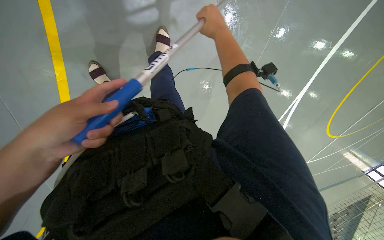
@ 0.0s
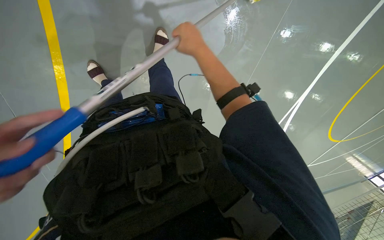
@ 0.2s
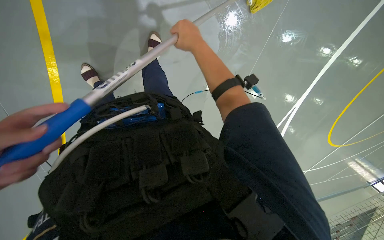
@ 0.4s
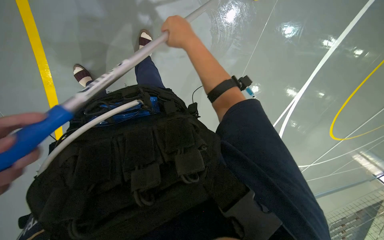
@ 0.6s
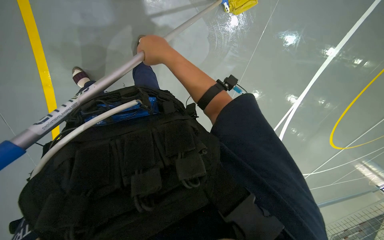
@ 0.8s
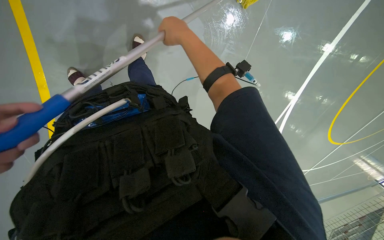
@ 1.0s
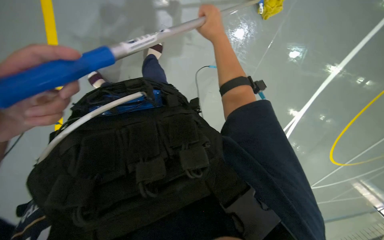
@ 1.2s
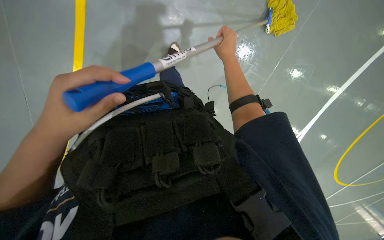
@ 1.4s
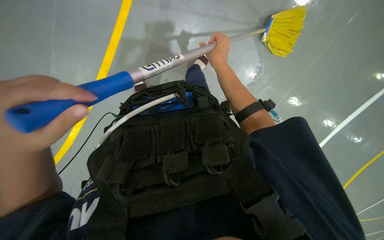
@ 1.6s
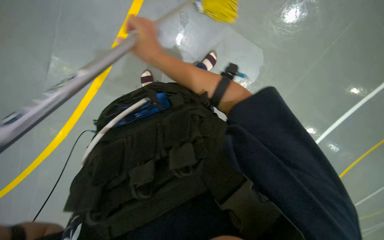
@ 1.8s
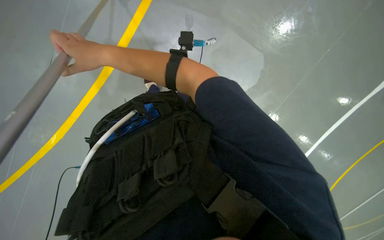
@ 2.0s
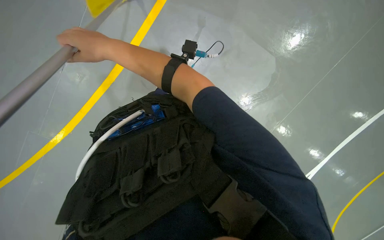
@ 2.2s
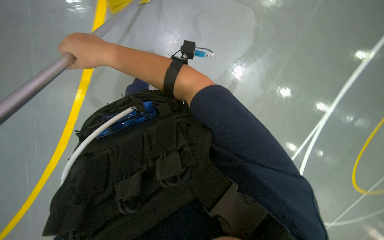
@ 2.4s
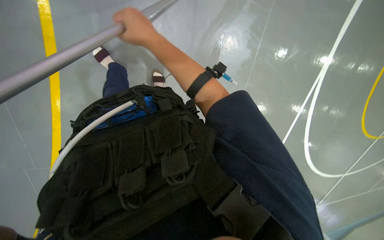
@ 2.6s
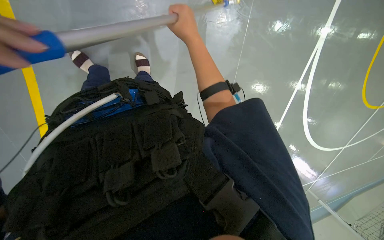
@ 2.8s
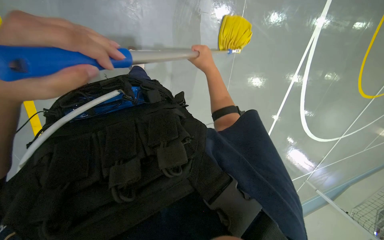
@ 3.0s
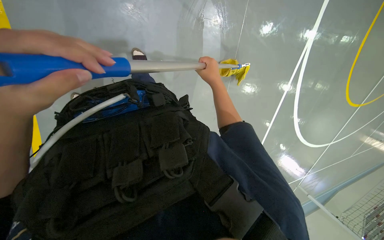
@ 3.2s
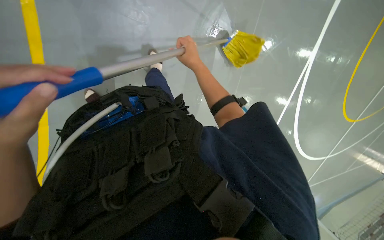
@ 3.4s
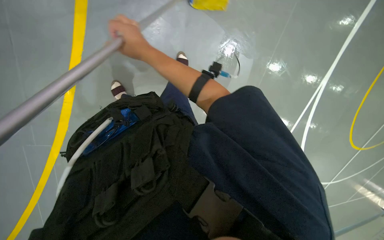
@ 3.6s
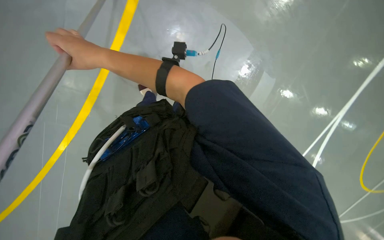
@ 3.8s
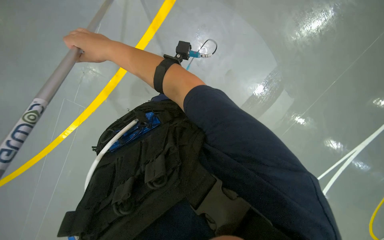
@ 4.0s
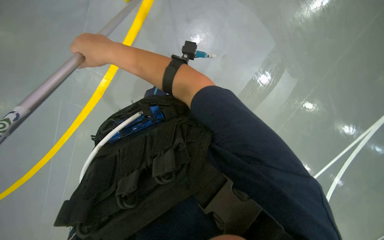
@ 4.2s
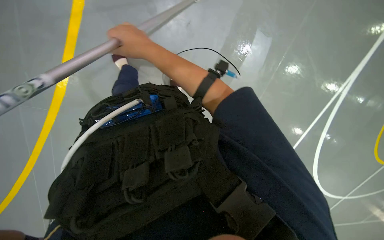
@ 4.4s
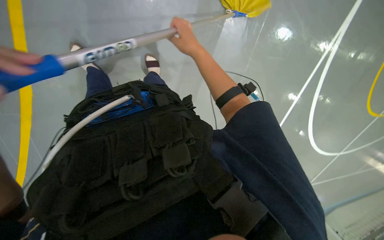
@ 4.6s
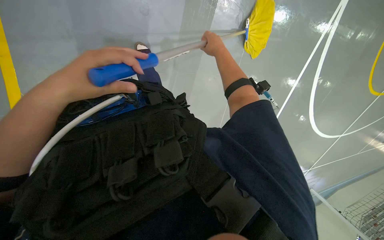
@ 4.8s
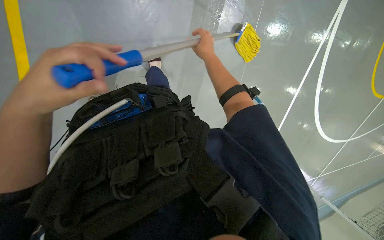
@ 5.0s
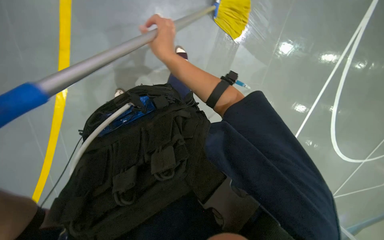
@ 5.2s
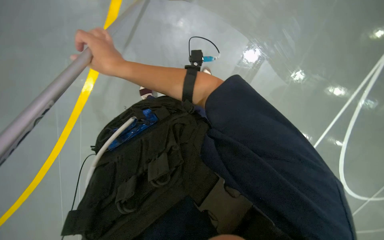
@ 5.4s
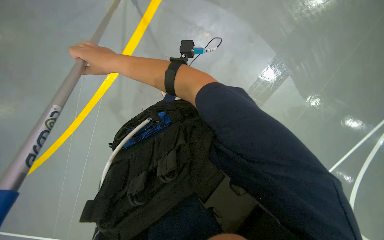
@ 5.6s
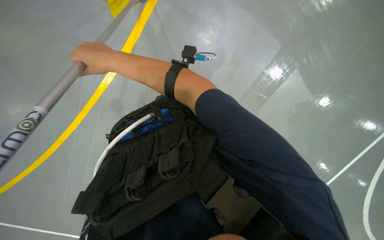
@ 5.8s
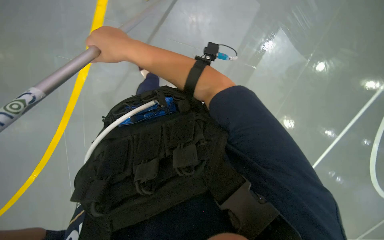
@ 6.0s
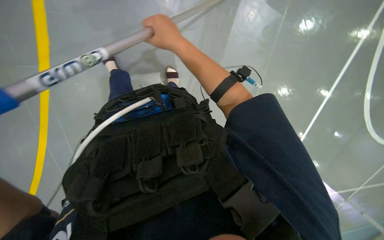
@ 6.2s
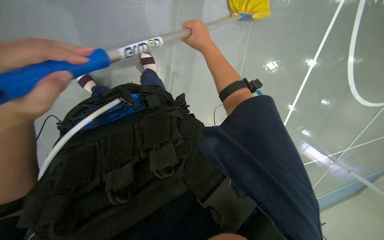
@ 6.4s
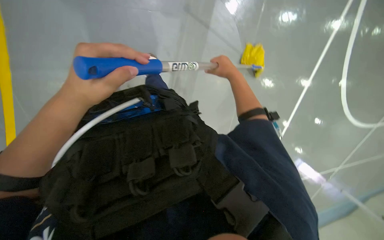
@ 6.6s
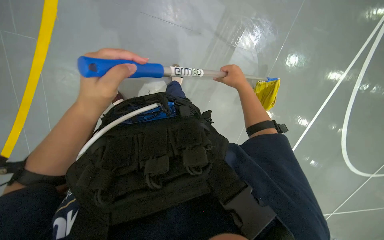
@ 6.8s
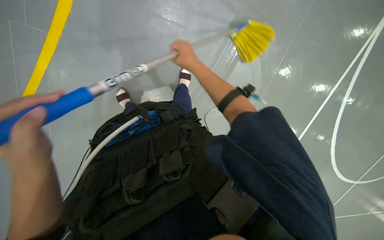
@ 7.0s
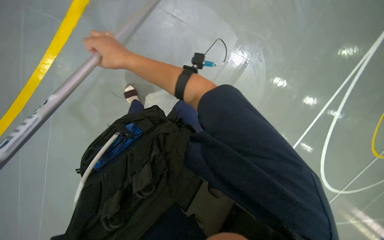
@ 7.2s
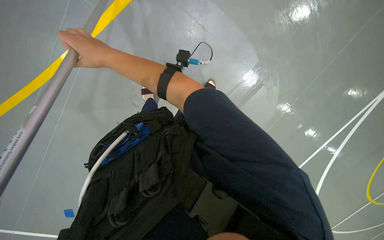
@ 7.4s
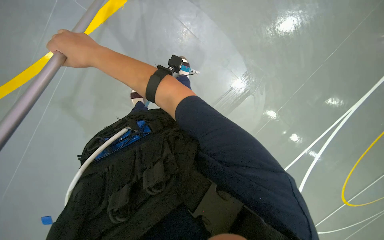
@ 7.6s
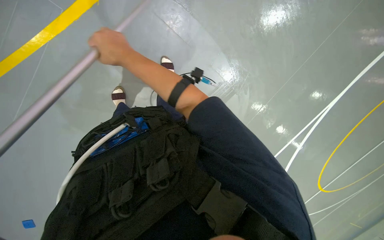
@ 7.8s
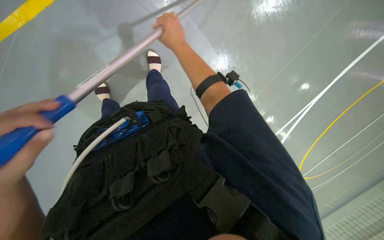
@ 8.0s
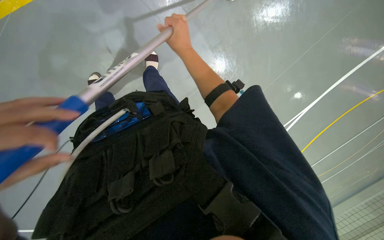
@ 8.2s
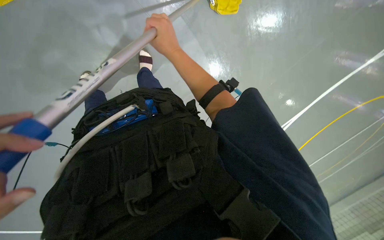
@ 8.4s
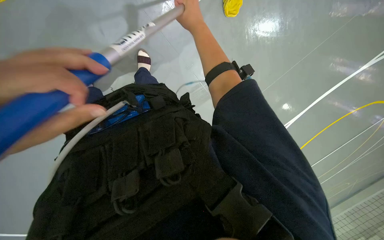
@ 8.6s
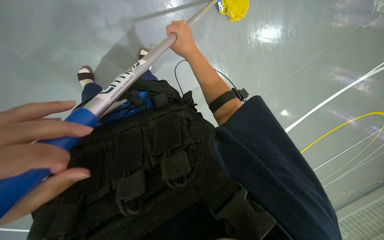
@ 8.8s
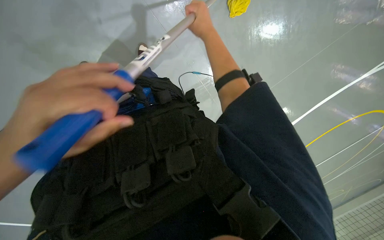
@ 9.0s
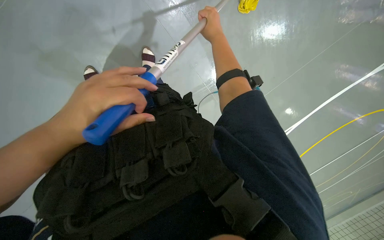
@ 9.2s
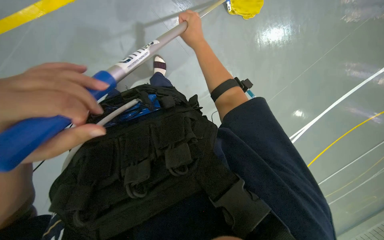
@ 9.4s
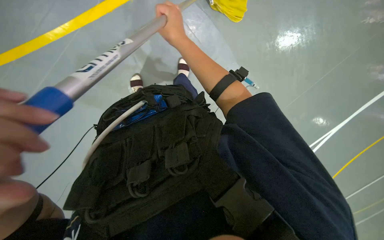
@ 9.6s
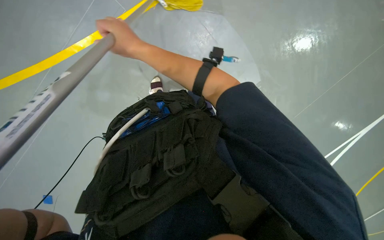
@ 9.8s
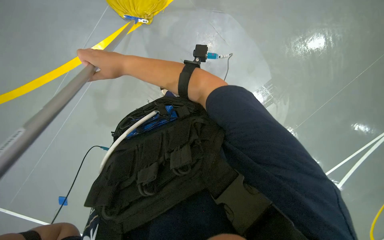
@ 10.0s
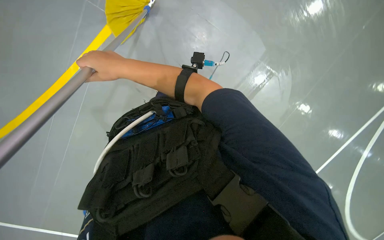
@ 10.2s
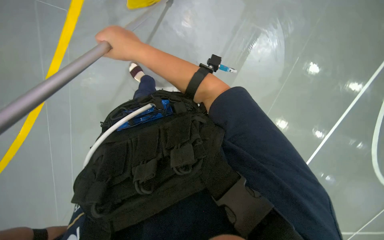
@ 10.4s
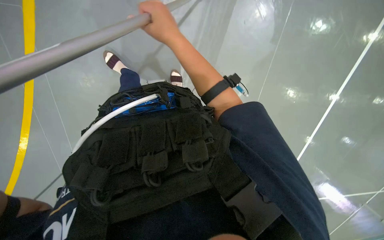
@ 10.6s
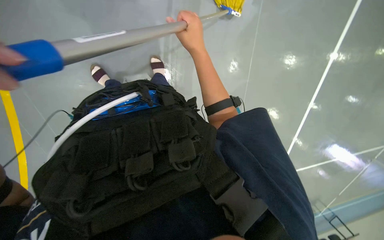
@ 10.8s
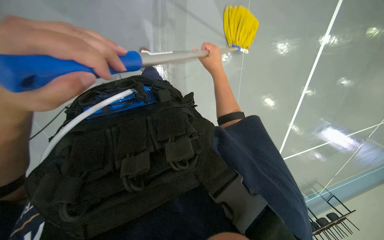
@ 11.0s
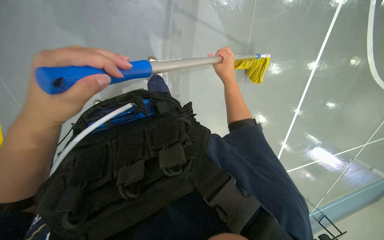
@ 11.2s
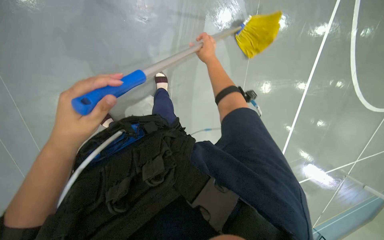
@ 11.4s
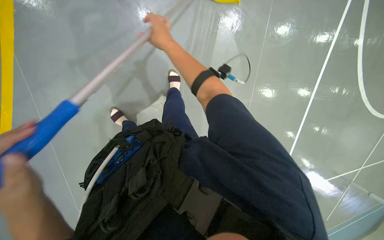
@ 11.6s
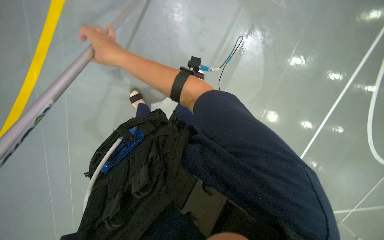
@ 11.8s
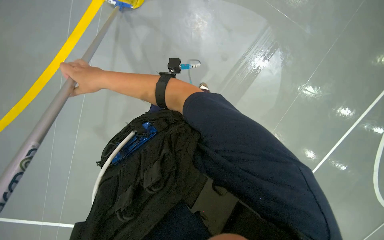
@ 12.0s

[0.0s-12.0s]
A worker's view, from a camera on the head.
Job: mopping floor.
The whole recording: Mopping floor. The worker mops the floor with a yellow mop, periodically rinsing and wringing it in a bucket.
0.0s to 1.6s: The right hand reaches roughly 15 cm to the left, then returns.
1.6s to 3.0s: The head rotates roughly 20 degrees to the right. The right hand moves approximately 20 cm to the left and comes back.
3.0s to 4.4s: The right hand is displaced to the left and nearer to the camera by about 25 cm.
4.4s to 6.0s: The right hand shifts approximately 10 cm nearer to the camera, and reaches roughly 25 cm to the right, then returns.
7.6s to 9.0s: The right hand shifts about 30 cm to the right and farther from the camera.
9.0s to 10.4s: The right hand travels to the left by about 25 cm.

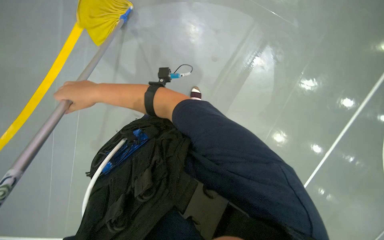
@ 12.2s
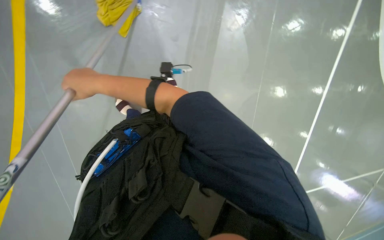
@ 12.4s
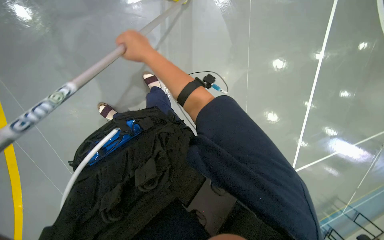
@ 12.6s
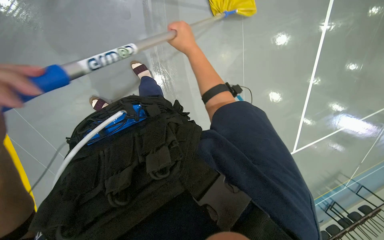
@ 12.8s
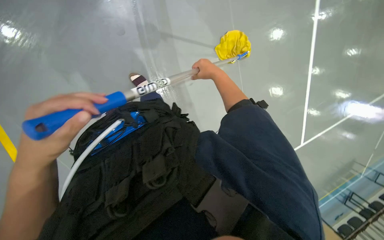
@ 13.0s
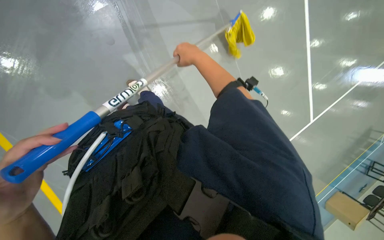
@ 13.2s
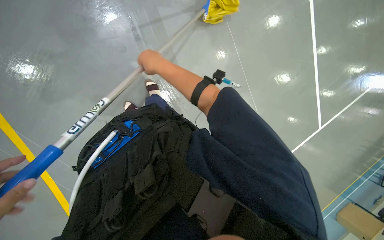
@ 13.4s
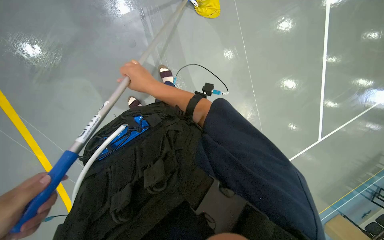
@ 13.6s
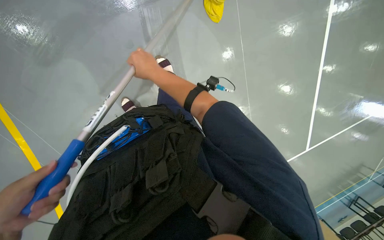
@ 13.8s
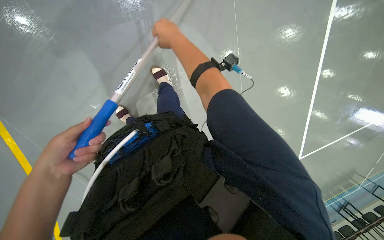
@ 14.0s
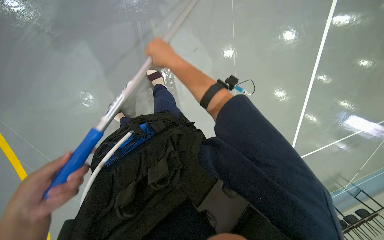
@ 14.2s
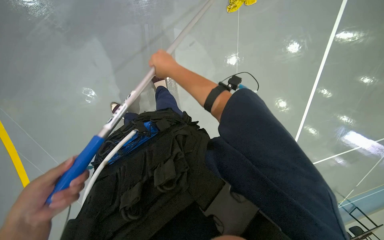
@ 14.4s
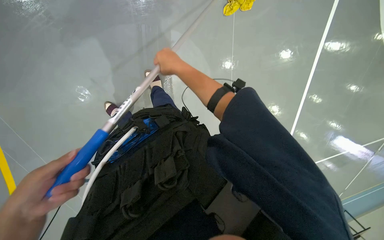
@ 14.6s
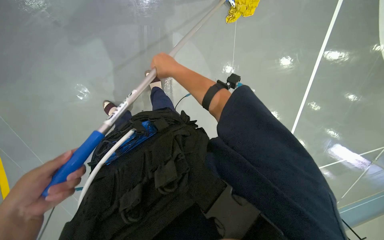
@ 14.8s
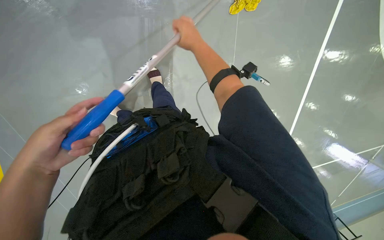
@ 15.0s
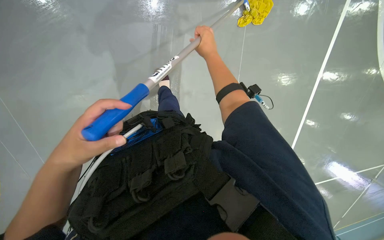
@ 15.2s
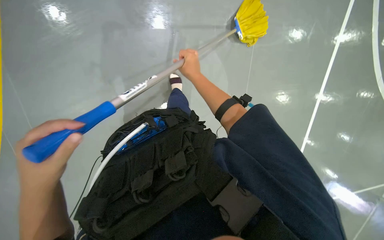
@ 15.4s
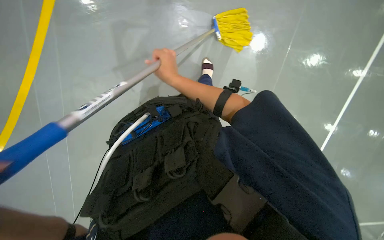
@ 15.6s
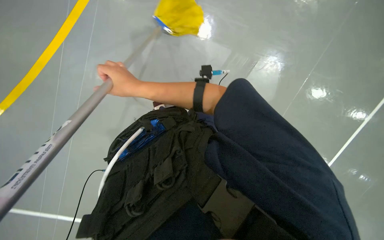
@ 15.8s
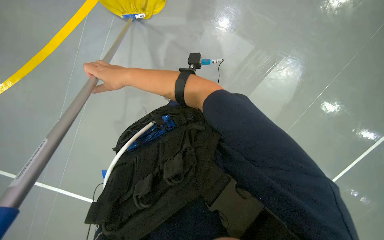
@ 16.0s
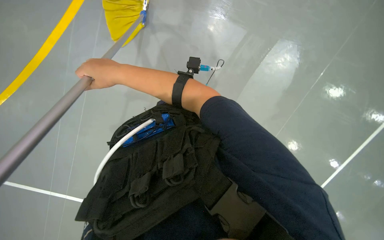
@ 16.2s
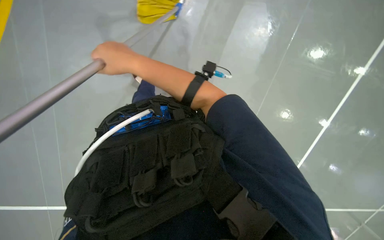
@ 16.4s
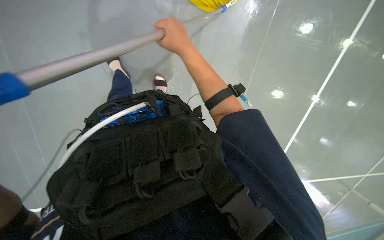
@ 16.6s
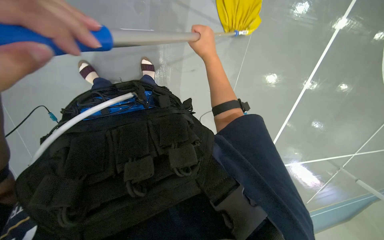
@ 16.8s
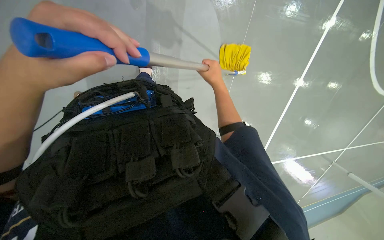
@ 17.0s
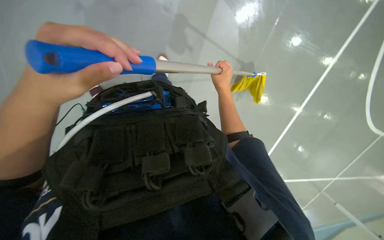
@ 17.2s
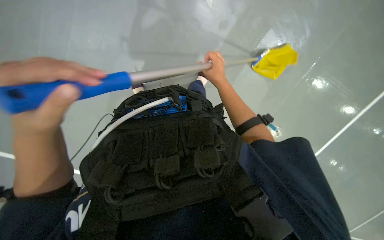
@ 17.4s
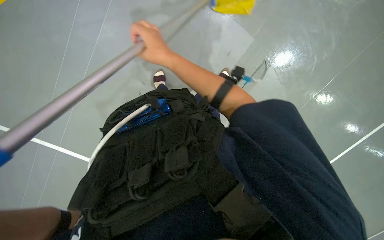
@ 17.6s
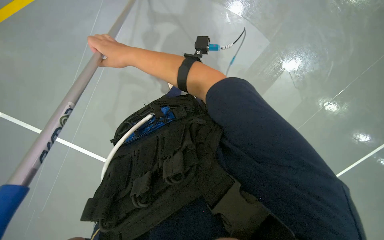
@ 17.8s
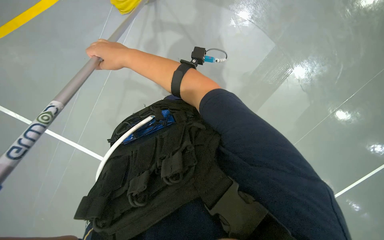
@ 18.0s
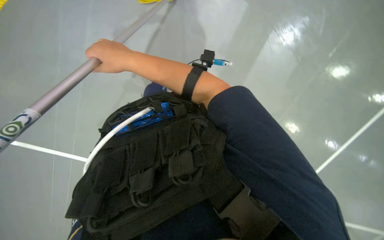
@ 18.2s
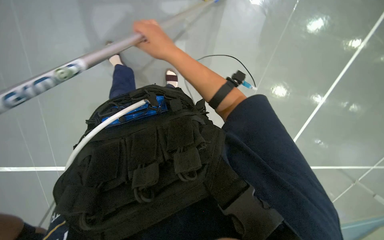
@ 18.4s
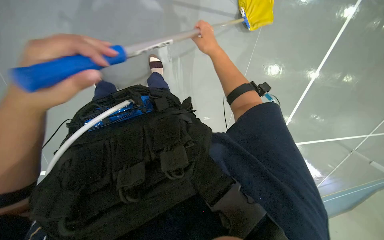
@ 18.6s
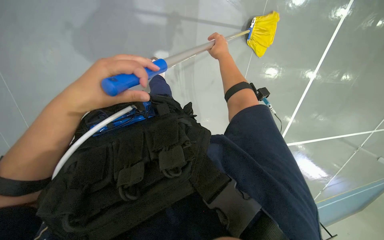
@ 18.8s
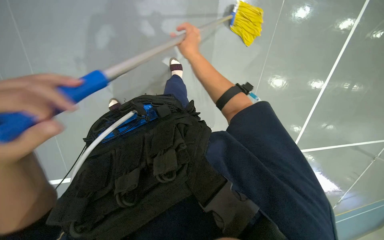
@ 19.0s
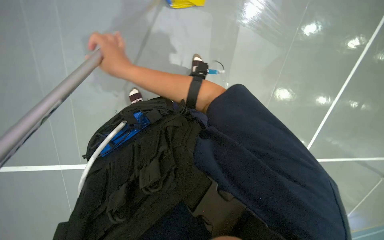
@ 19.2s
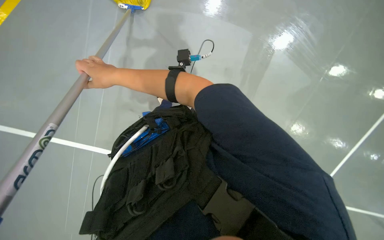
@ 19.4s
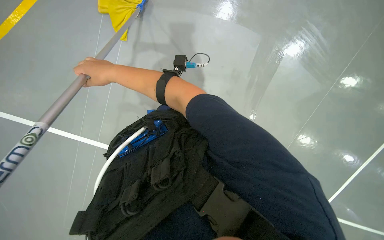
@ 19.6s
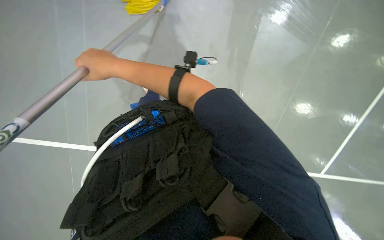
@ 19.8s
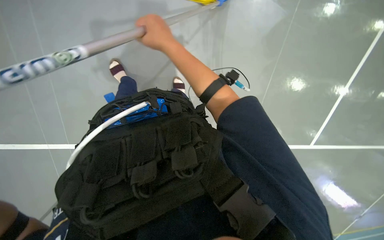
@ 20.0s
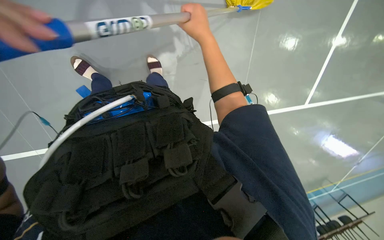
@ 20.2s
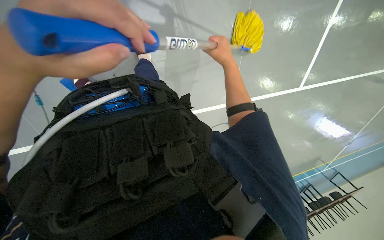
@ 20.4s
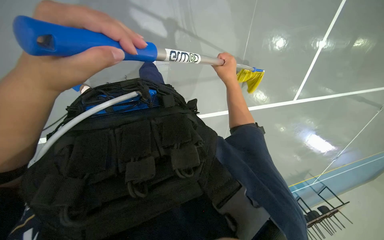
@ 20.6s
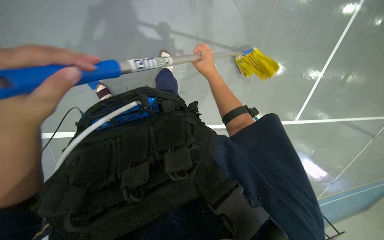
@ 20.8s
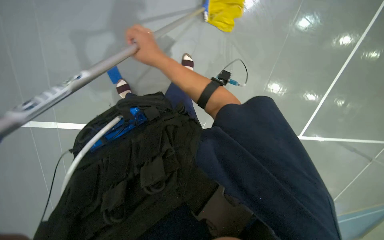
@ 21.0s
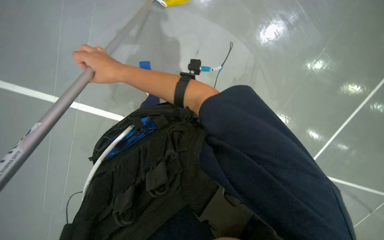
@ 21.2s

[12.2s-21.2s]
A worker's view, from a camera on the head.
Job: mopping floor.
The whole recording: Mopping floor. The worker mops the floor with a yellow mop, periodically rinsing and wringing it in a bucket.
12.2s to 13.8s: The right hand shifts some 15 cm to the right.
13.8s to 15.2s: The right hand is displaced to the right by some 10 cm.
15.2s to 16.6s: The camera is aimed roughly 25 degrees further to the right.
18.2s to 19.8s: The right hand reaches about 30 cm to the right, then returns.
